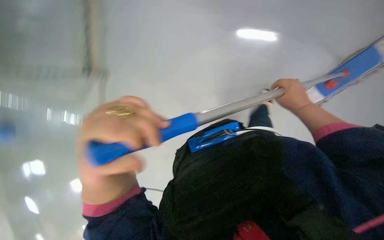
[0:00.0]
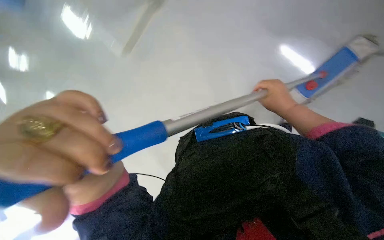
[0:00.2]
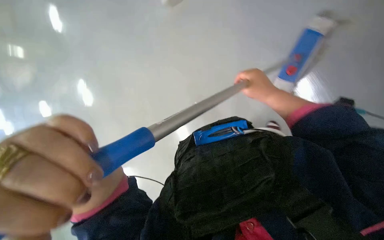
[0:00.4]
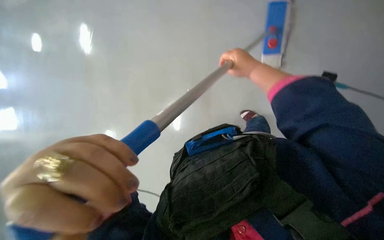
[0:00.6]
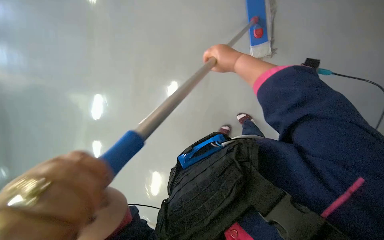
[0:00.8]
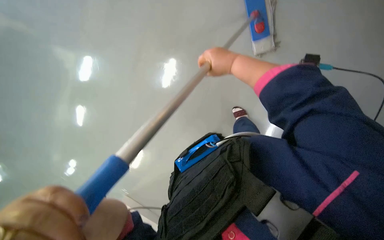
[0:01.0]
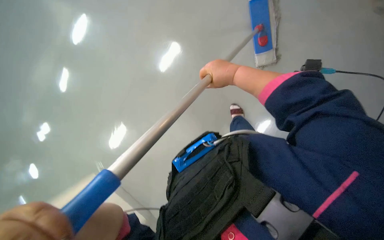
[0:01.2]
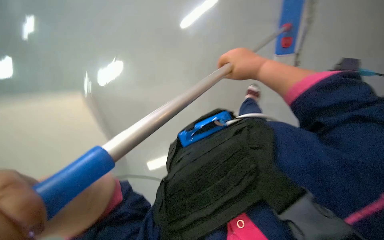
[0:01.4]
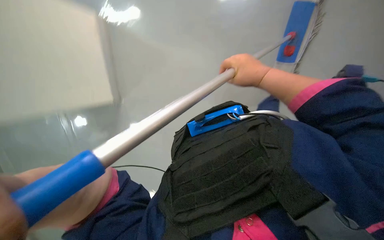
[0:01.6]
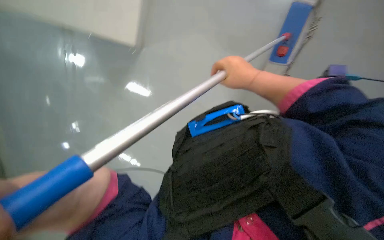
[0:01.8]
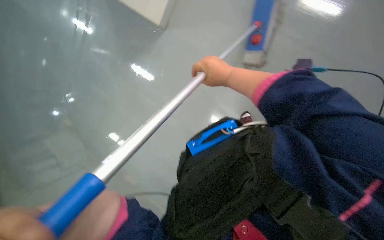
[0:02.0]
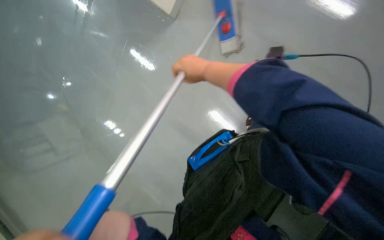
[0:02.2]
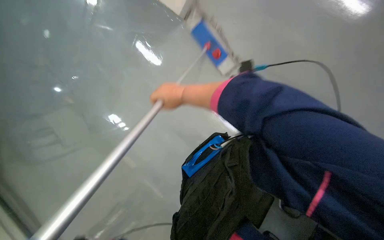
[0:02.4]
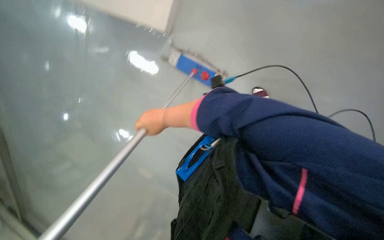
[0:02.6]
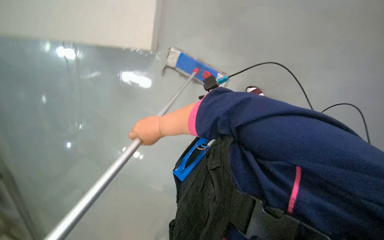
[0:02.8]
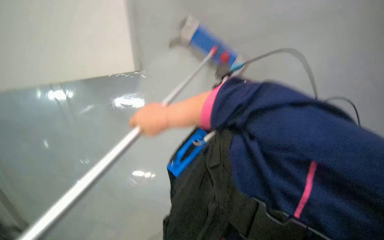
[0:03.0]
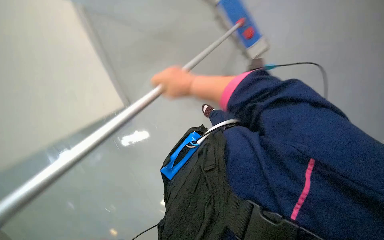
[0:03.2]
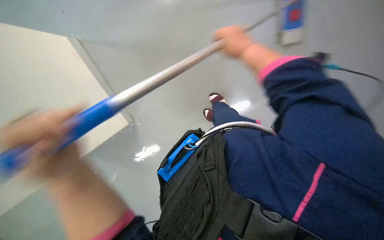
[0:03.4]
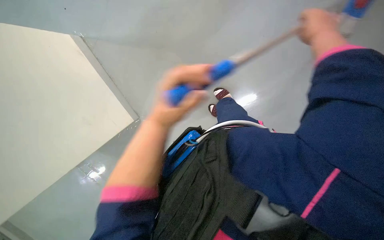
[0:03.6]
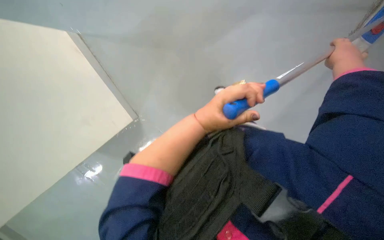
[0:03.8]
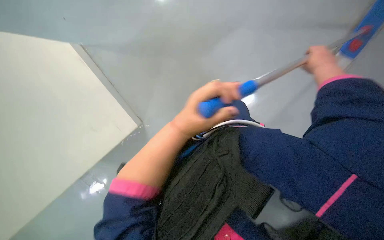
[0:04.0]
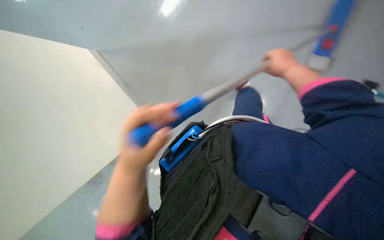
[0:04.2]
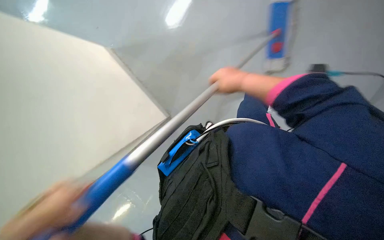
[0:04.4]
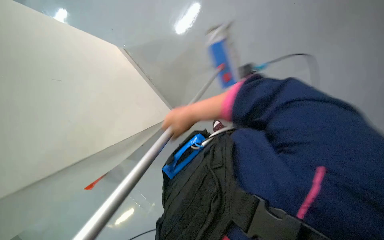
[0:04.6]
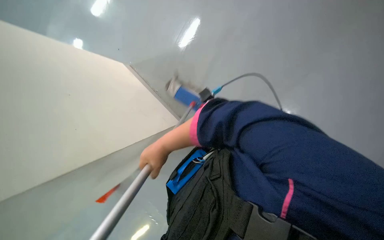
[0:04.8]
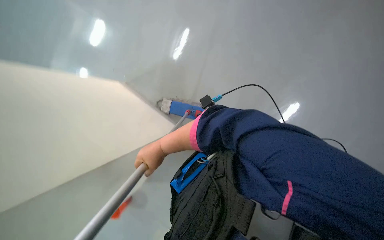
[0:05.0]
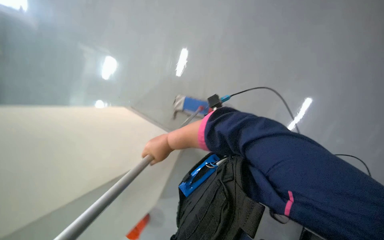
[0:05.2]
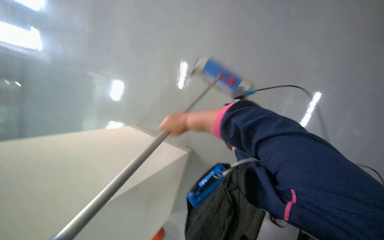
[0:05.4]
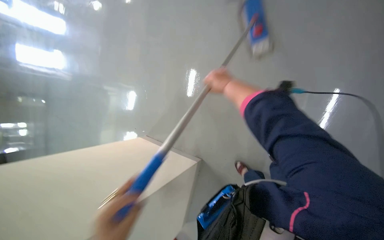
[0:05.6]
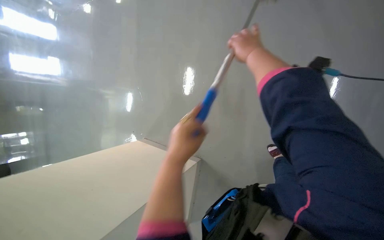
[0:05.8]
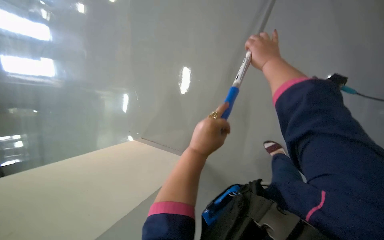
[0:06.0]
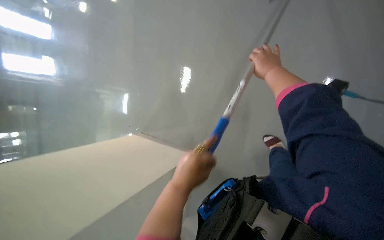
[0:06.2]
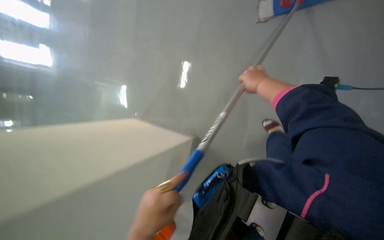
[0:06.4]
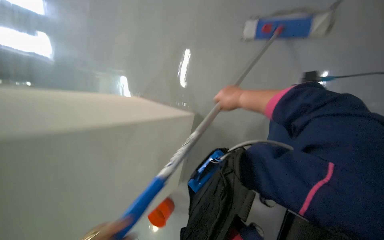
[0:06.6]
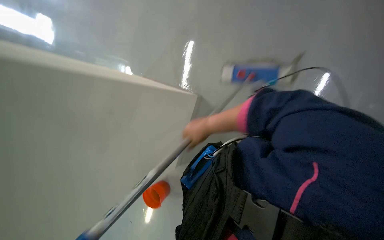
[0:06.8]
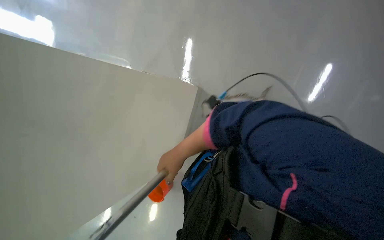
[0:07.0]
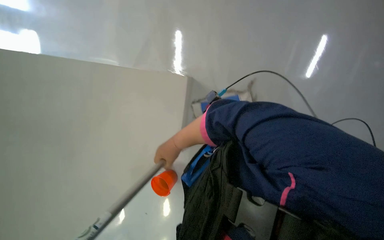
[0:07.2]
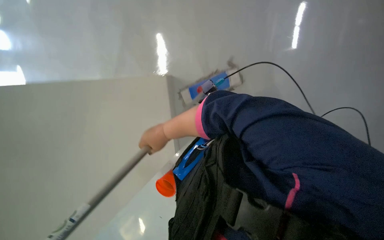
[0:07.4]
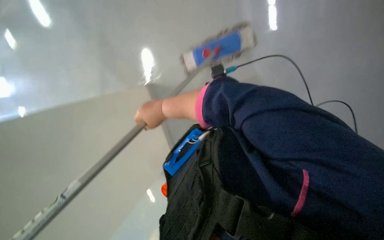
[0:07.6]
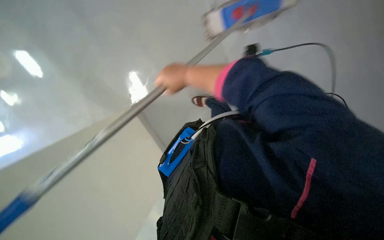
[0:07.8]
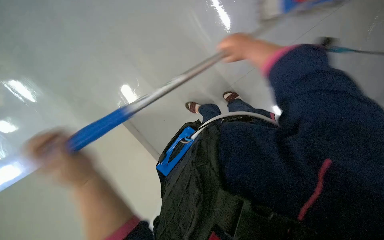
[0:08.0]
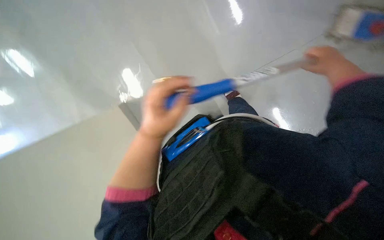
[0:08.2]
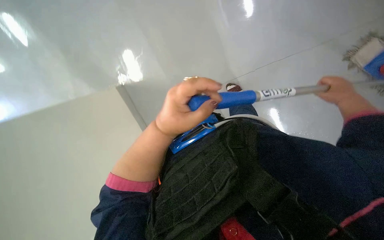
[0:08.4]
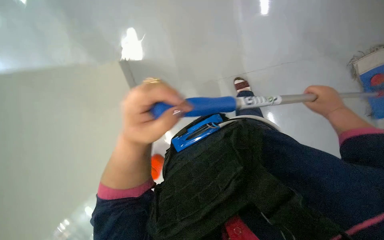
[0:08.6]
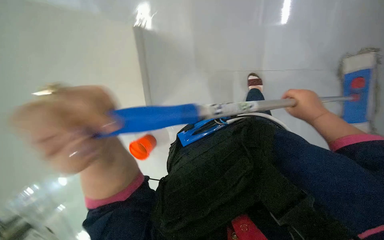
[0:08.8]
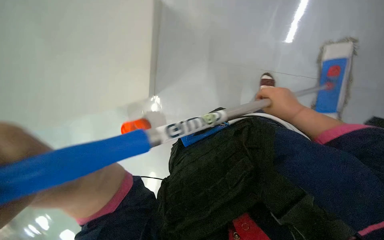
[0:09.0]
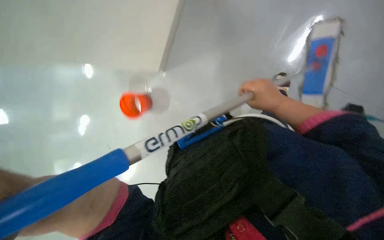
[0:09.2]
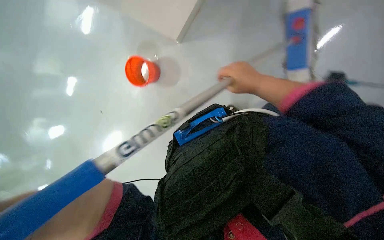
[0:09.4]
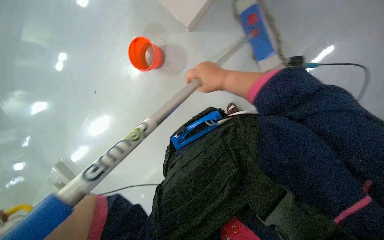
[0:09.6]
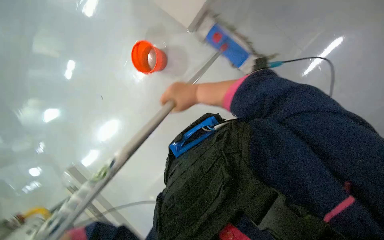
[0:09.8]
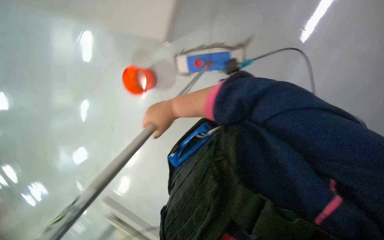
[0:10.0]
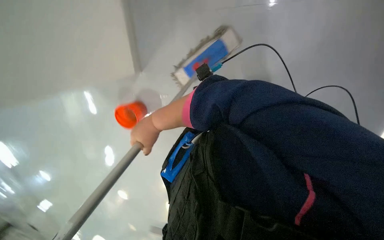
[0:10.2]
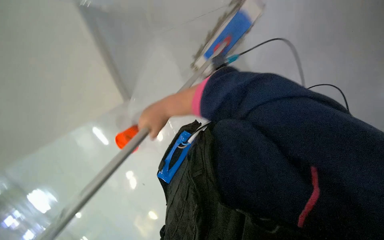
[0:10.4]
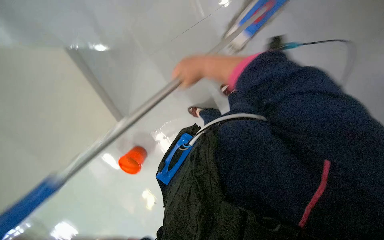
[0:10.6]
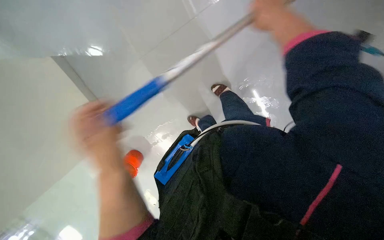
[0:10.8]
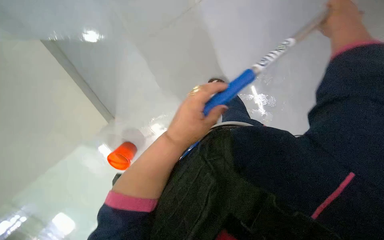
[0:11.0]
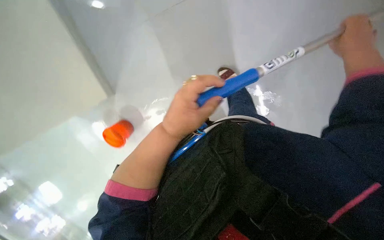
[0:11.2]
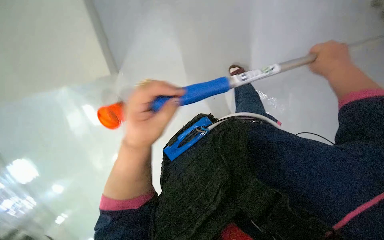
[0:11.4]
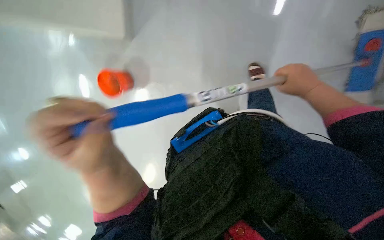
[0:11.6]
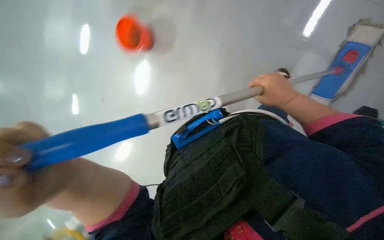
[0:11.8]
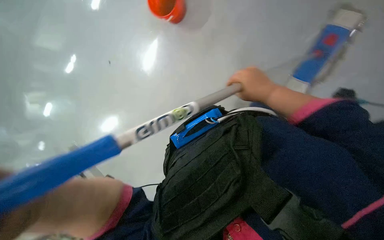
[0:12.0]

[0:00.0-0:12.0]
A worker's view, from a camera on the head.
Job: mopping floor.
The whole recording: Mopping the floor. The worker mops the floor with a flat mop, moving across different areas of the room.
0:00.0 to 0:01.6: The right hand heads to the left and nearer to the camera, covering some 20 cm.
0:01.6 to 0:03.0: The view tips upward by some 20 degrees.
0:03.0 to 0:04.4: The right hand shifts roughly 25 cm to the right and up the picture.
0:04.4 to 0:06.0: The view tips upward by some 15 degrees. The right hand shifts about 15 cm nearer to the camera, and moves some 30 cm to the left and comes back.
0:06.0 to 0:07.6: The right hand is displaced to the left and down the picture by roughly 30 cm.
0:07.6 to 0:09.0: The right hand goes about 35 cm to the right.
0:09.0 to 0:10.4: The right hand moves to the left, roughly 35 cm.

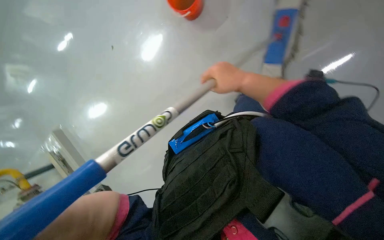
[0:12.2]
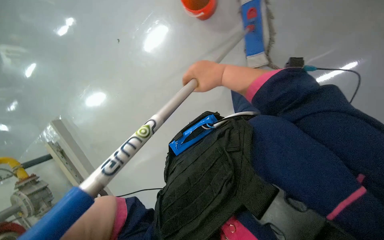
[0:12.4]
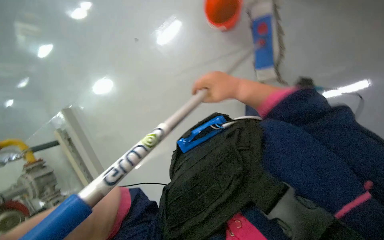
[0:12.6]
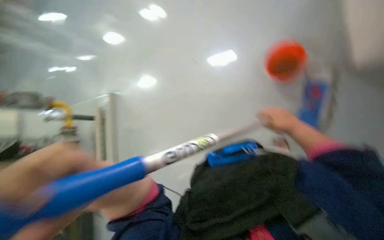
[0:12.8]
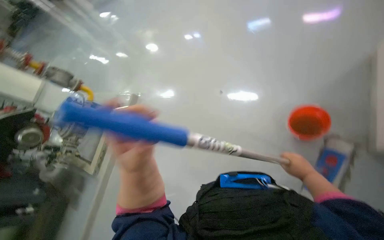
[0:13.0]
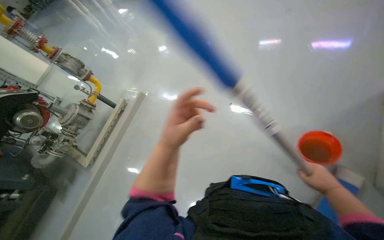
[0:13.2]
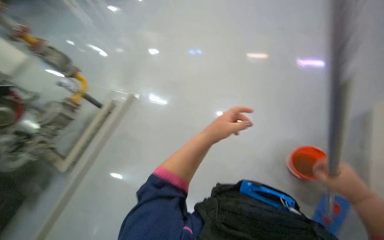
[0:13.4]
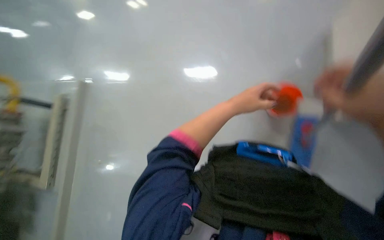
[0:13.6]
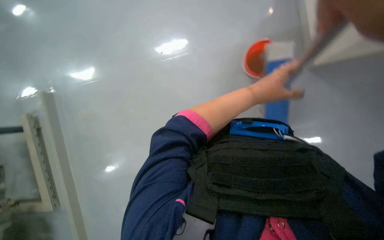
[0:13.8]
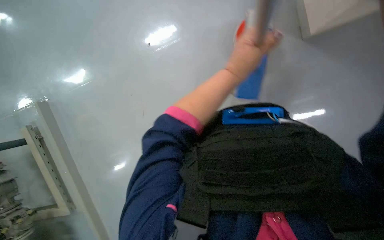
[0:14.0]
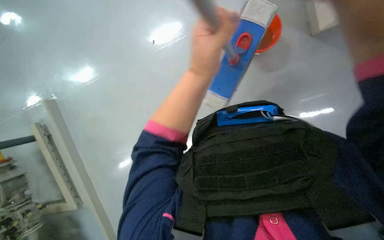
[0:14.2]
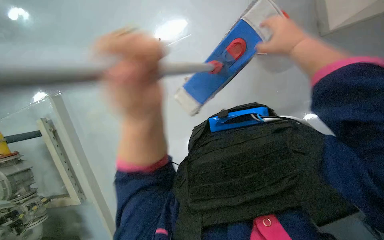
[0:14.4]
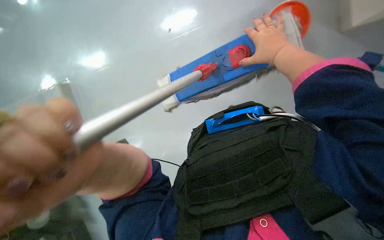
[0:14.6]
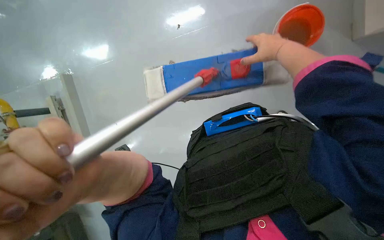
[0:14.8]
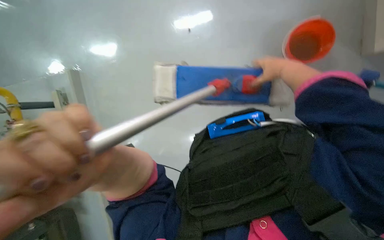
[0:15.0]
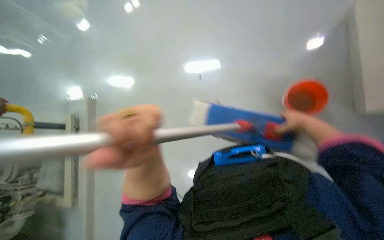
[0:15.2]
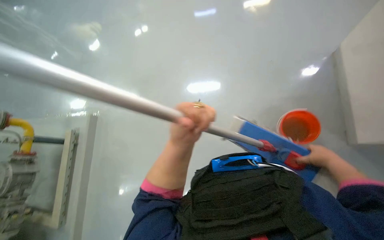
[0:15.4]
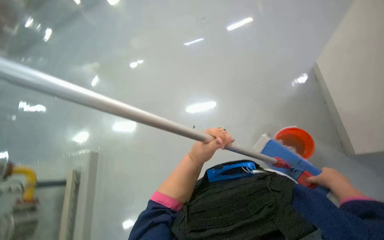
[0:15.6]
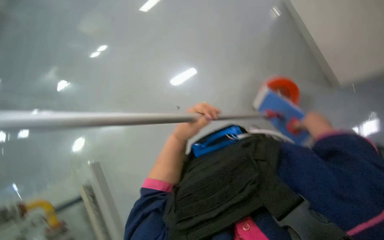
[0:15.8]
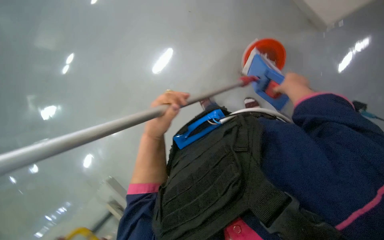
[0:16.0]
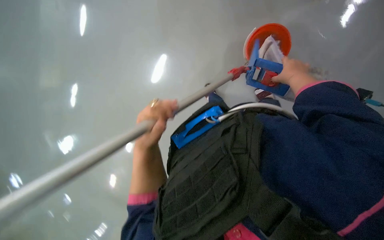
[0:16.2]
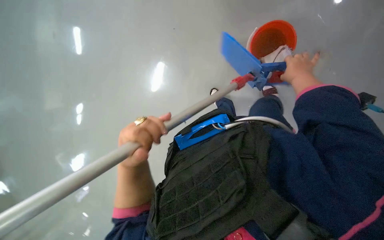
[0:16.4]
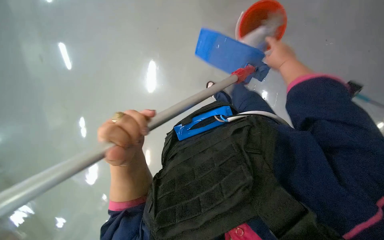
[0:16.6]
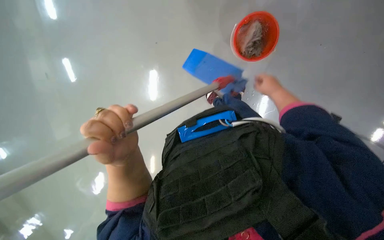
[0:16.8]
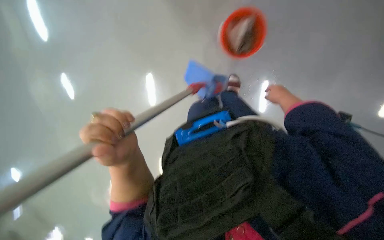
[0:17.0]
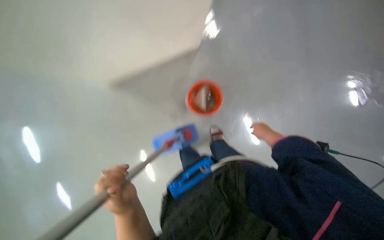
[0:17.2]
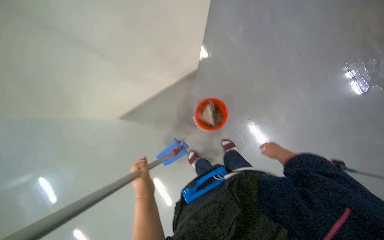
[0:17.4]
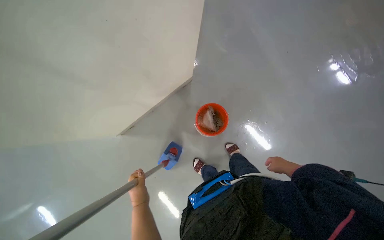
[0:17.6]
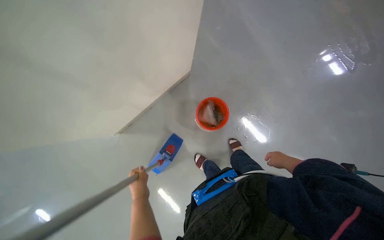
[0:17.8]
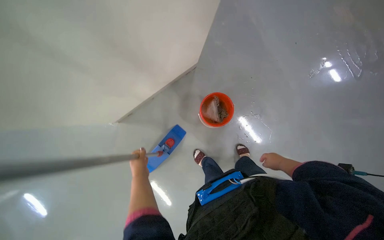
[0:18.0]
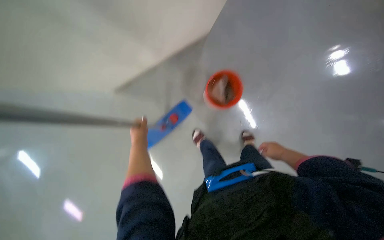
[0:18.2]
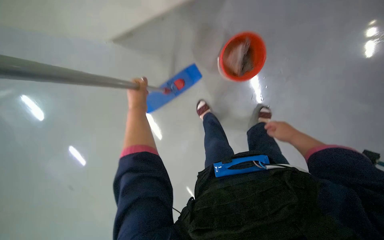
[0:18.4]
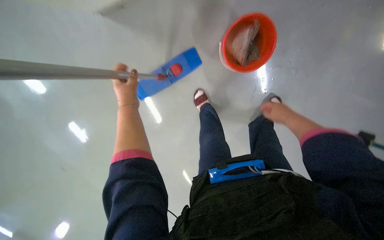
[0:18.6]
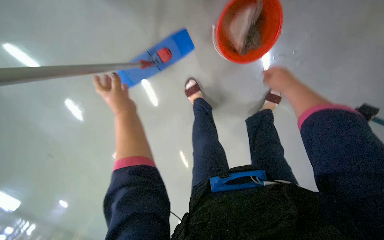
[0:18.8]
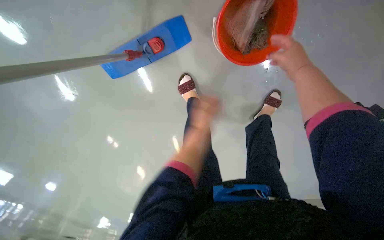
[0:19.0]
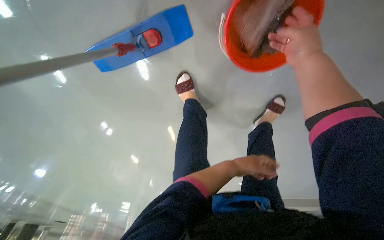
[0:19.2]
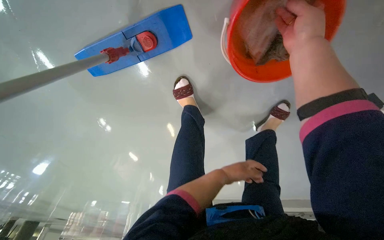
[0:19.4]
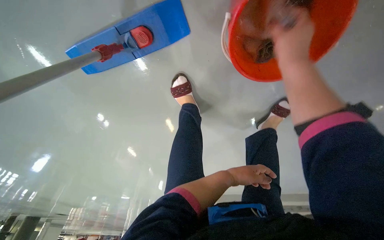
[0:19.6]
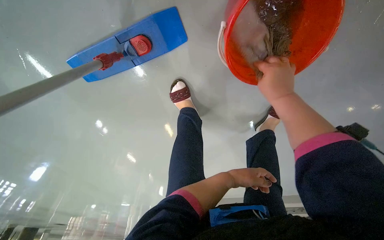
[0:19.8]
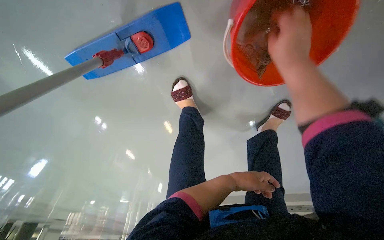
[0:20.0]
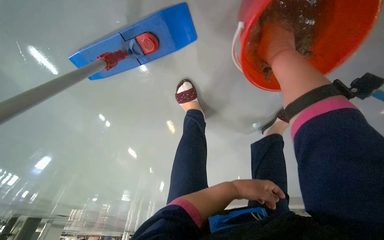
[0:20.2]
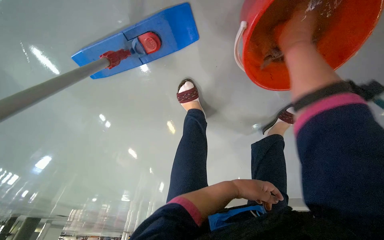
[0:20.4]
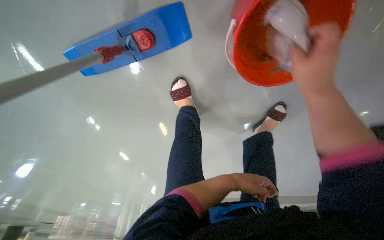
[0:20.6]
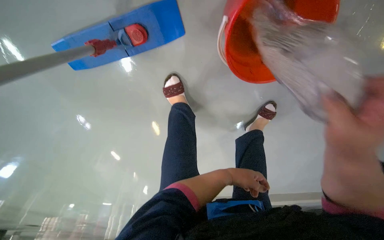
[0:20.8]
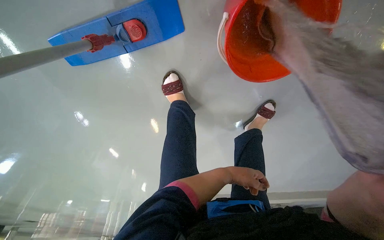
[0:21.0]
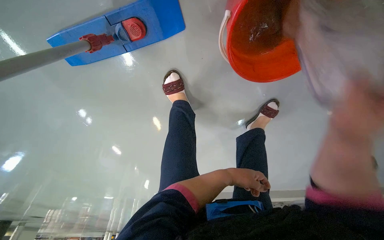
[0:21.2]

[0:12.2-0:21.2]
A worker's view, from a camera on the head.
Job: mopping floor.
The whole recording: Mopping the floor. The worker mops the floor with a flat mop, moving across different areas of the room.
0:13.8 to 0:15.2: The left hand is displaced to the left, down the picture and nearer to the camera by about 30 cm.
0:15.2 to 0:16.6: The scene turns roughly 30 degrees counterclockwise in the picture.
0:16.6 to 0:18.2: The right hand travels down the picture by roughly 30 cm; the left hand moves farther from the camera and to the left, some 30 cm.
0:18.2 to 0:19.8: The view tips downward by approximately 30 degrees.
